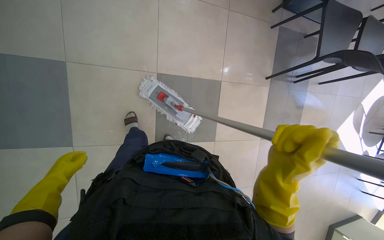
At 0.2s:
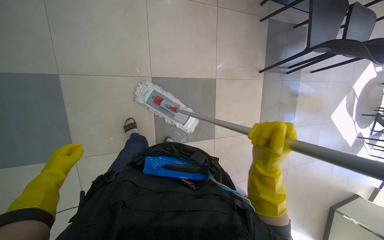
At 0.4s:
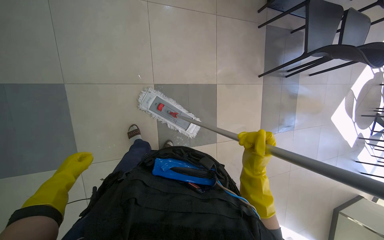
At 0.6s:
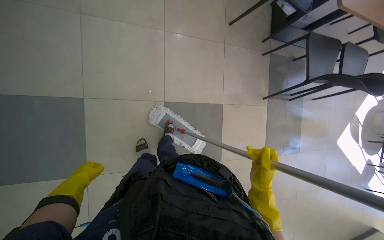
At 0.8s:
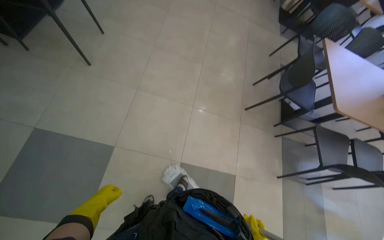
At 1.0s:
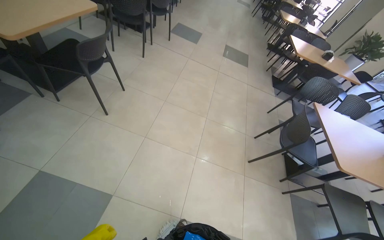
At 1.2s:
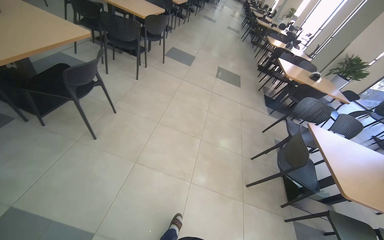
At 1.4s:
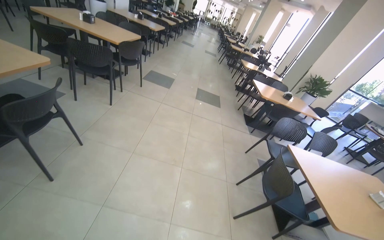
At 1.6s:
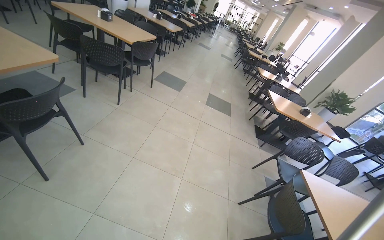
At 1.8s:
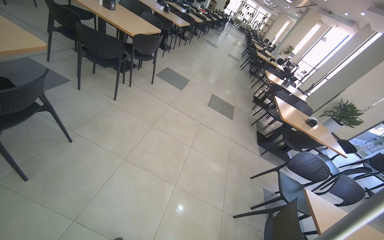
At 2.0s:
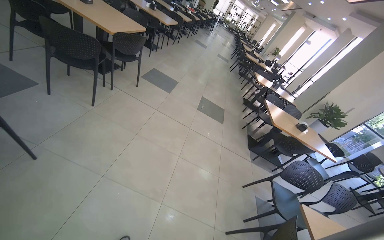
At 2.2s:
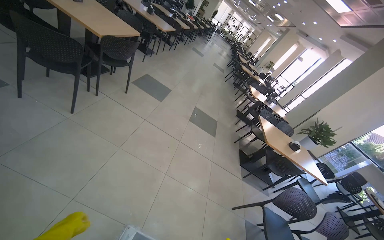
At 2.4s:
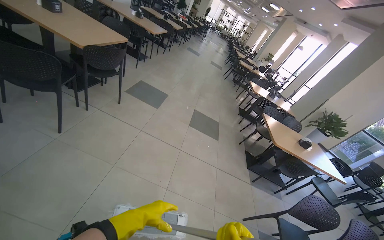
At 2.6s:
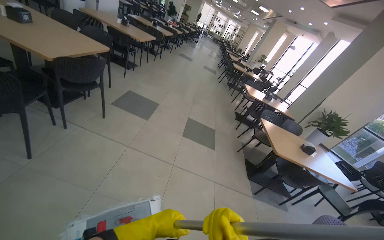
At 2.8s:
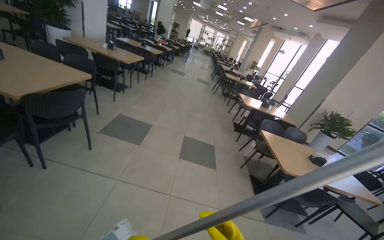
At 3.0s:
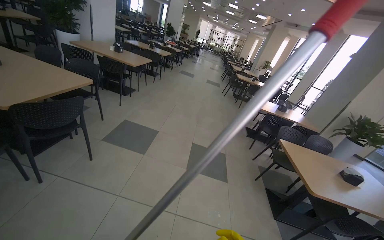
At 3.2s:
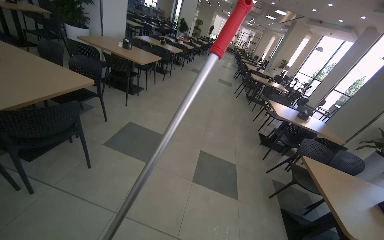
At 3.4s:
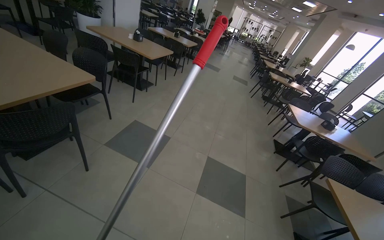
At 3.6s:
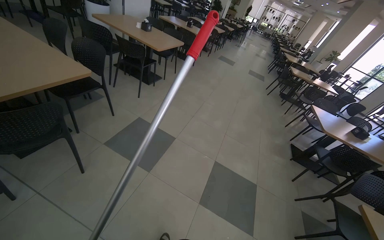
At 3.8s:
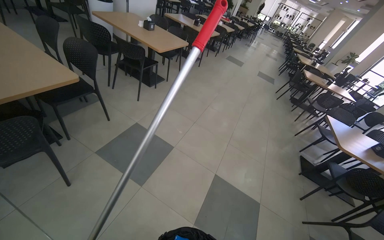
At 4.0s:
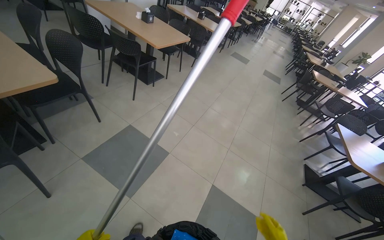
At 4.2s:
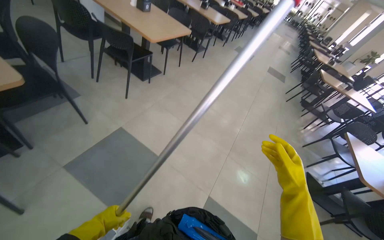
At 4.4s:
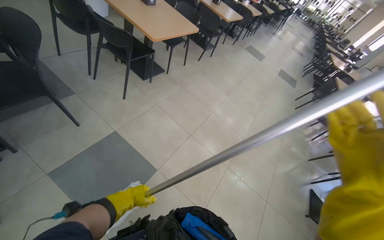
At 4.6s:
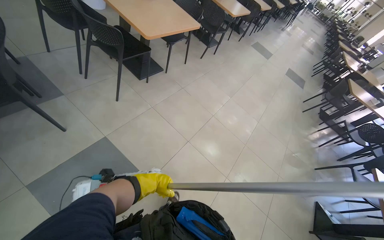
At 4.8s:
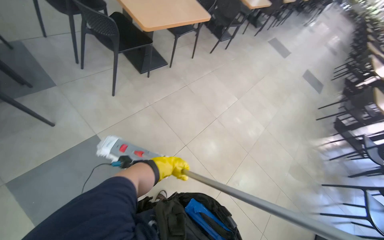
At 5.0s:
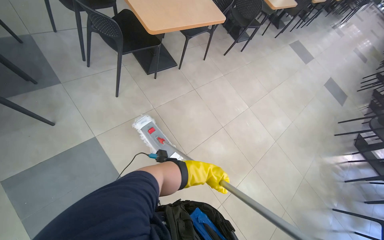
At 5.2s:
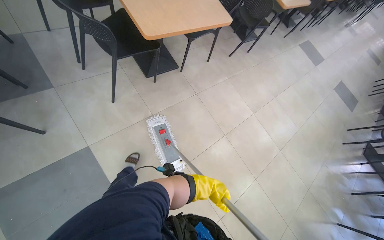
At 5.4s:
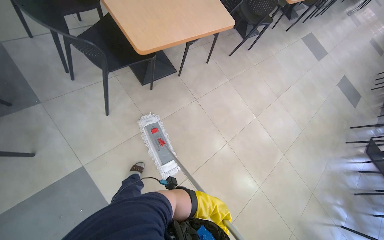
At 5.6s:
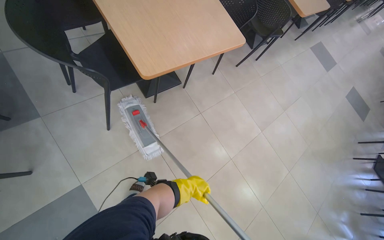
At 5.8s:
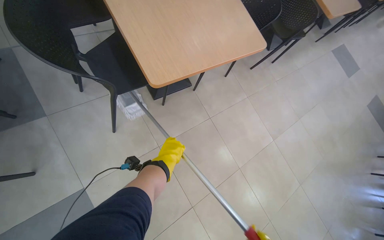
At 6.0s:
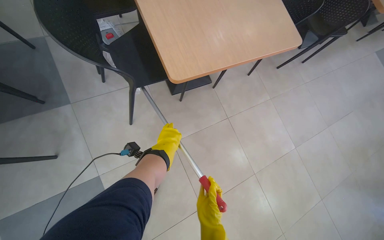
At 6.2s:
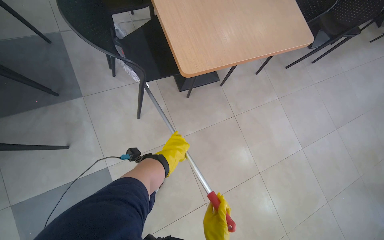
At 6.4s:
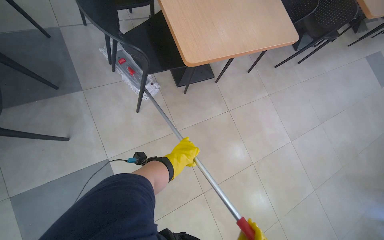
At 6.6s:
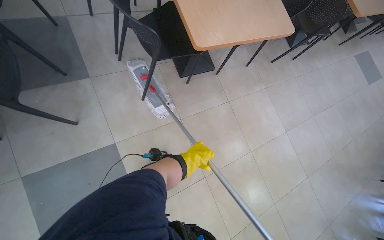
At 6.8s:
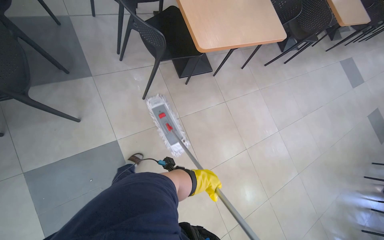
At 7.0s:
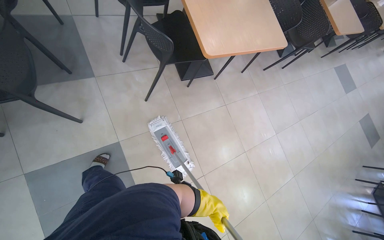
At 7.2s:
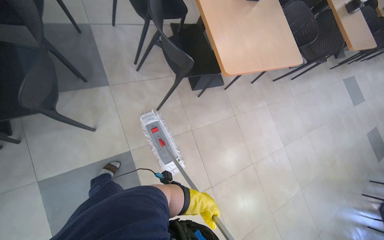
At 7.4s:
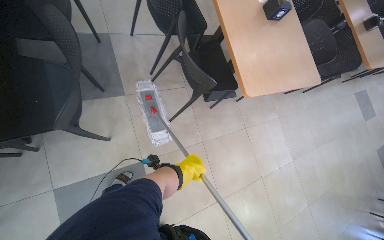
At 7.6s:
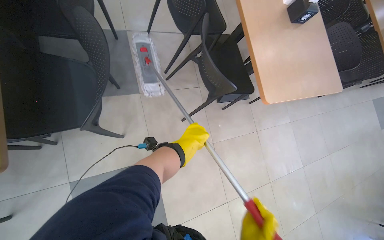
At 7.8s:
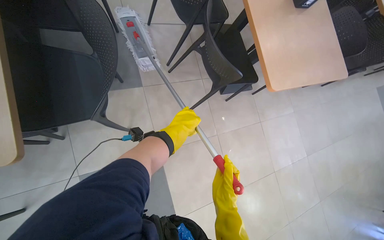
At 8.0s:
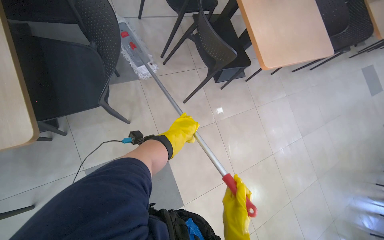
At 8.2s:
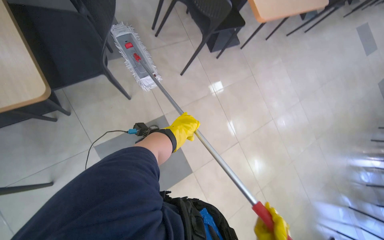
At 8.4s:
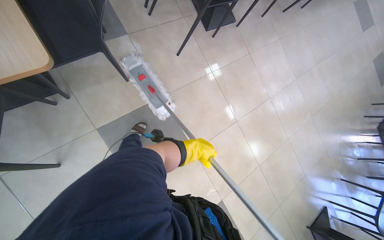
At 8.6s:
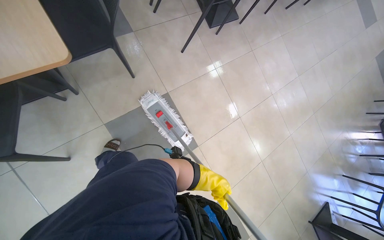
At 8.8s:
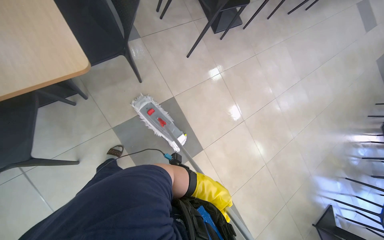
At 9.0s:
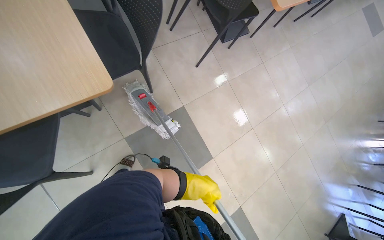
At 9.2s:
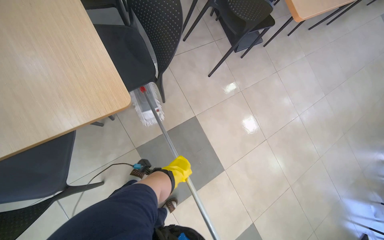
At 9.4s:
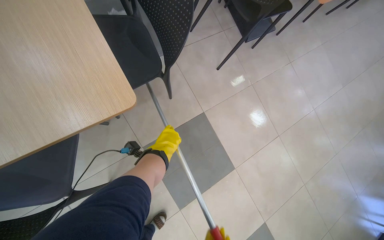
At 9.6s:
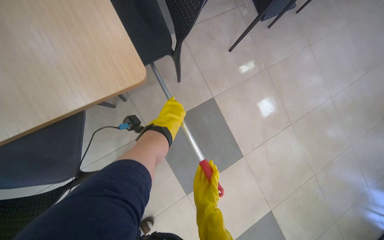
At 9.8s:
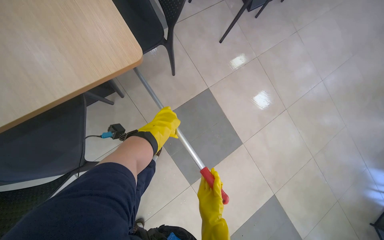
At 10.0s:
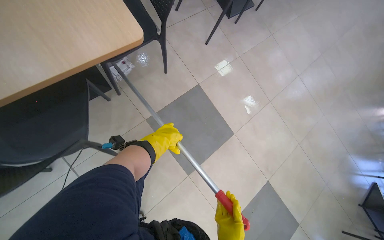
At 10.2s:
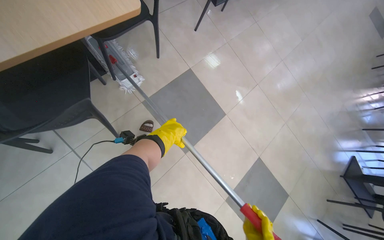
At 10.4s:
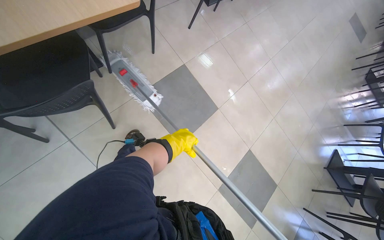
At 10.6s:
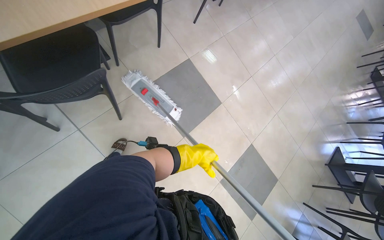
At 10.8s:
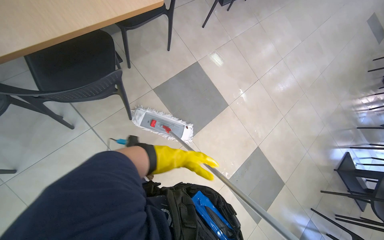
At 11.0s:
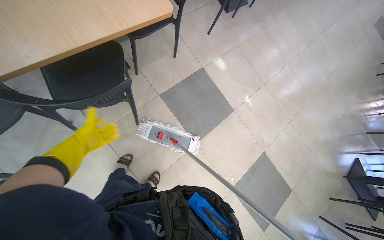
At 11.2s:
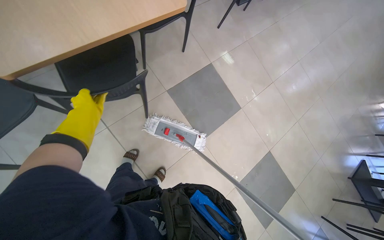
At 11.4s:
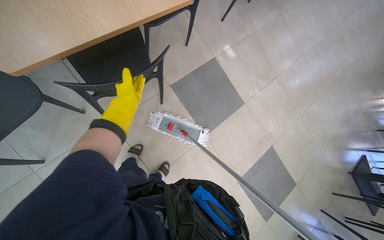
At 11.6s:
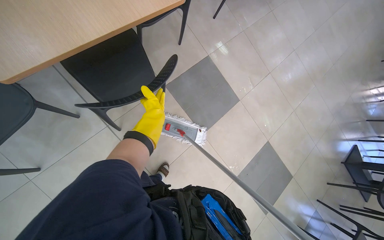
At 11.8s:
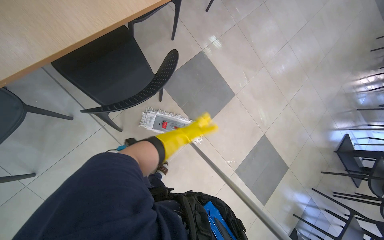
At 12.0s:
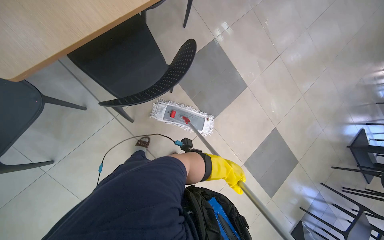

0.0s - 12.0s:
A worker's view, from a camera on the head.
Job: mopping floor.
The whole recording: Mopping cafeteria floor. The worker mops the cafeteria floor, moving chairs and cleaning the mop head as part of the process.
0.0s - 1.6s: The camera is carried about 50 cm. The view tilts about 65 degrees upward.
1.6s - 3.0s: The camera is carried approximately 1.5 m.
3.0s - 4.4s: The camera travels some 1.5 m. The wearer's head swings about 25 degrees to the left. The view tilts roughly 15 degrees downward.
4.4s - 6.0s: The camera travels approximately 1 m. The head turns to the left by approximately 30 degrees. The wearer looks about 15 degrees further downward.
6.0s - 7.6s: The wearer moves approximately 60 cm.
7.6s - 9.0s: The camera is carried about 40 cm.
9.0s - 10.4s: The wearer looks roughly 15 degrees further downward. The left hand moves to the left, about 25 cm.

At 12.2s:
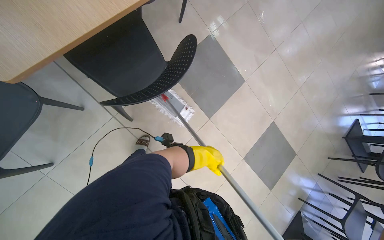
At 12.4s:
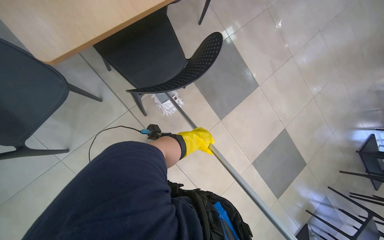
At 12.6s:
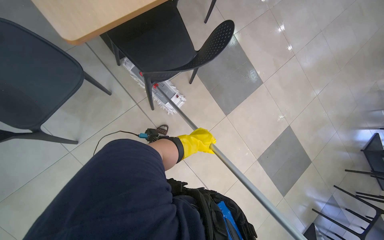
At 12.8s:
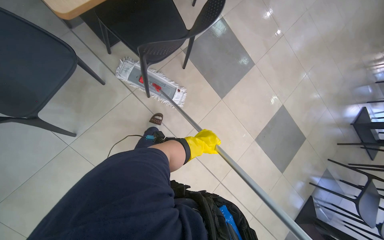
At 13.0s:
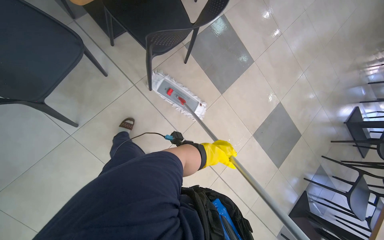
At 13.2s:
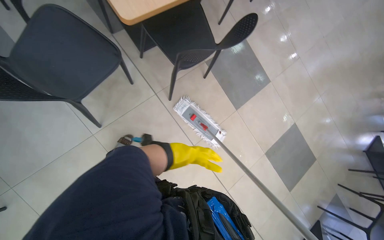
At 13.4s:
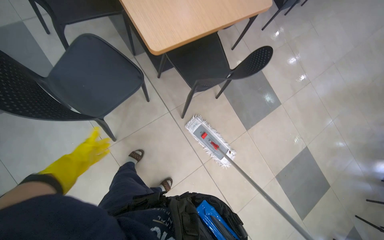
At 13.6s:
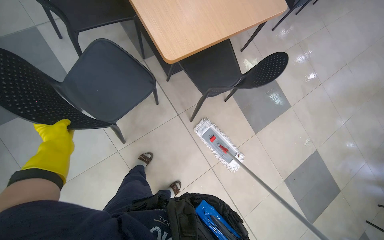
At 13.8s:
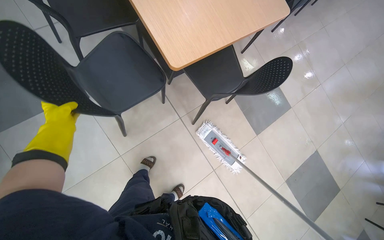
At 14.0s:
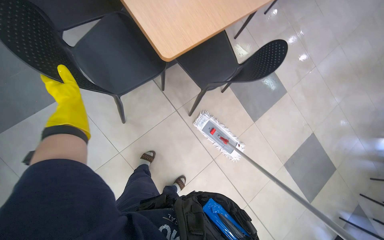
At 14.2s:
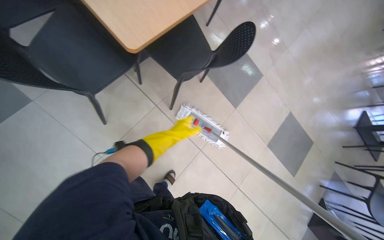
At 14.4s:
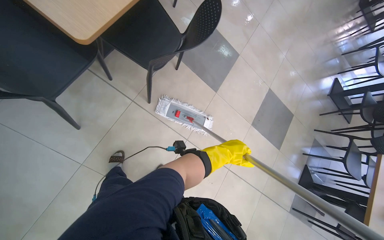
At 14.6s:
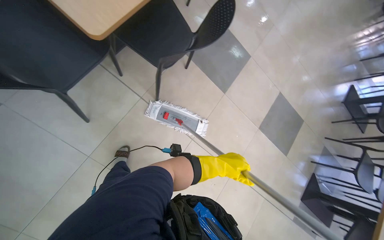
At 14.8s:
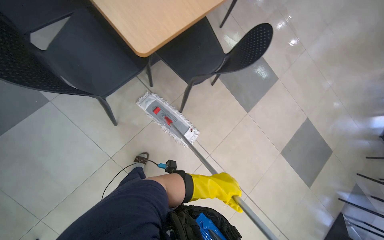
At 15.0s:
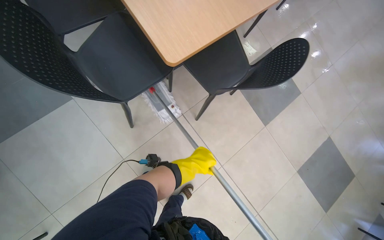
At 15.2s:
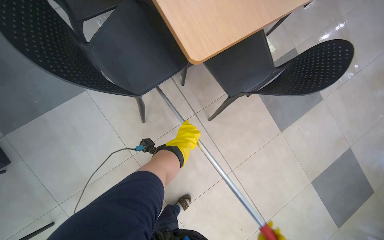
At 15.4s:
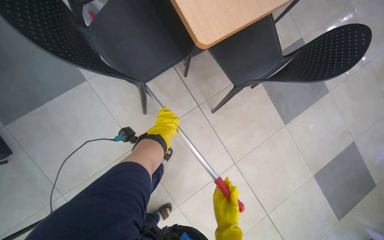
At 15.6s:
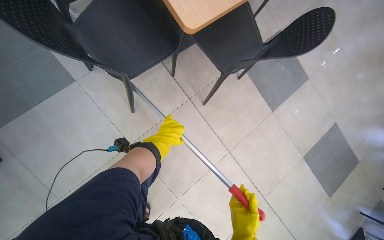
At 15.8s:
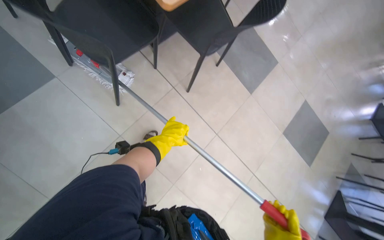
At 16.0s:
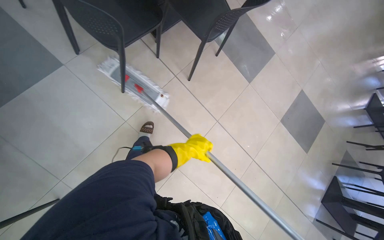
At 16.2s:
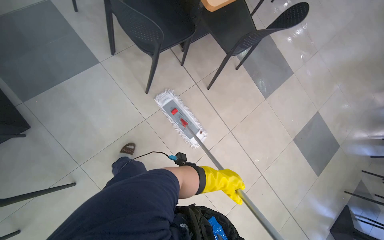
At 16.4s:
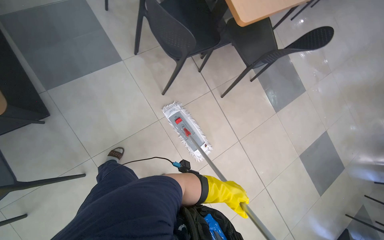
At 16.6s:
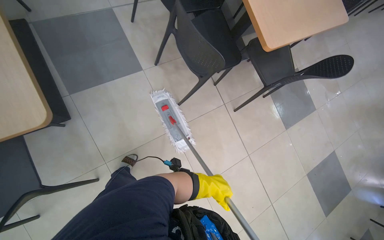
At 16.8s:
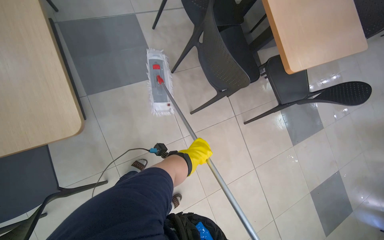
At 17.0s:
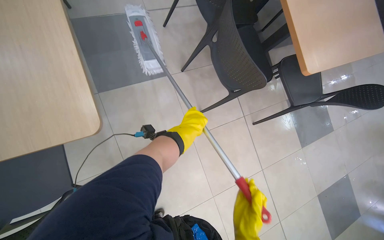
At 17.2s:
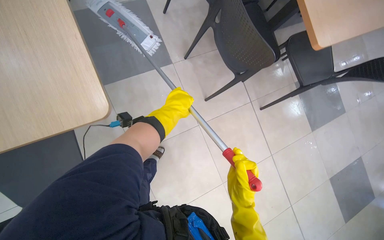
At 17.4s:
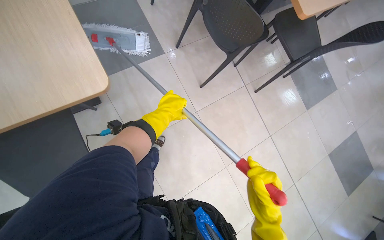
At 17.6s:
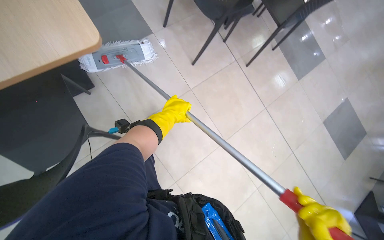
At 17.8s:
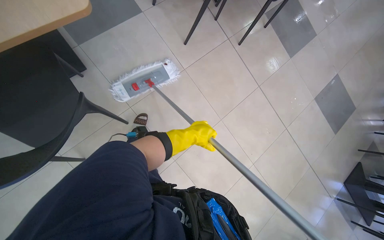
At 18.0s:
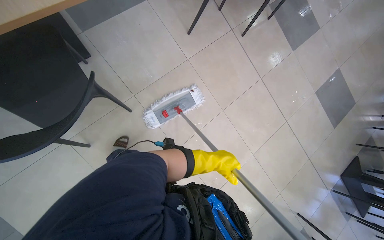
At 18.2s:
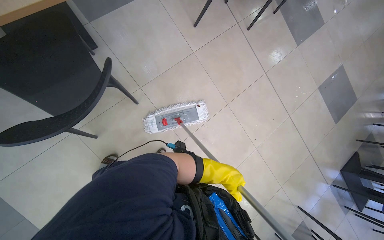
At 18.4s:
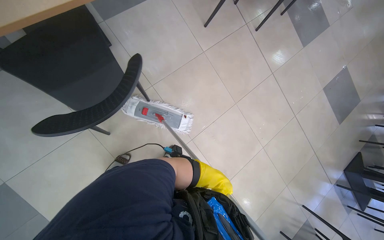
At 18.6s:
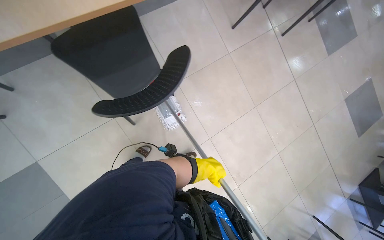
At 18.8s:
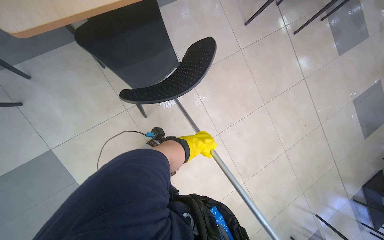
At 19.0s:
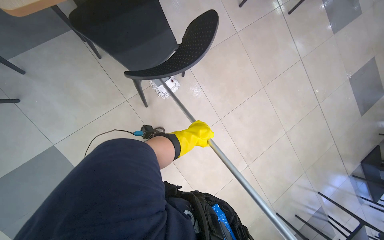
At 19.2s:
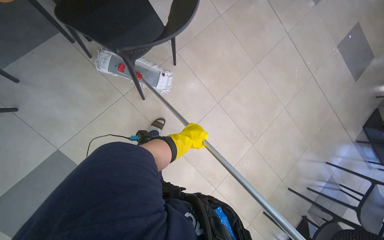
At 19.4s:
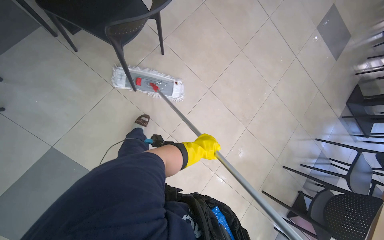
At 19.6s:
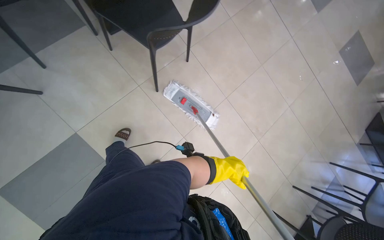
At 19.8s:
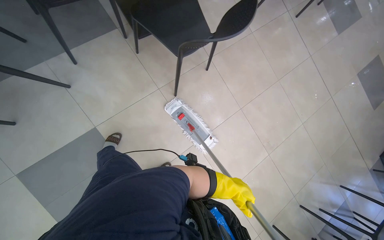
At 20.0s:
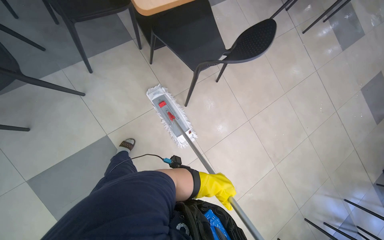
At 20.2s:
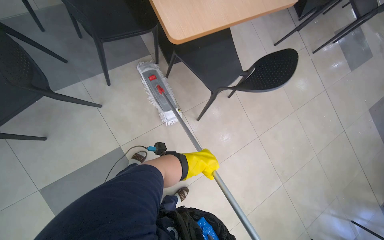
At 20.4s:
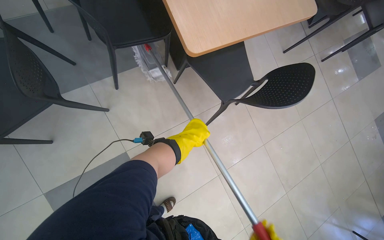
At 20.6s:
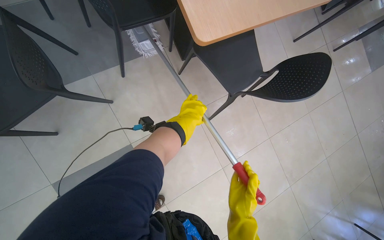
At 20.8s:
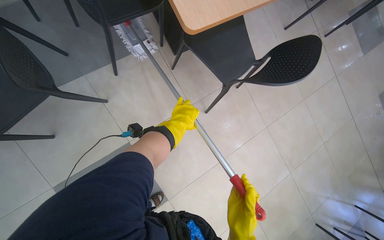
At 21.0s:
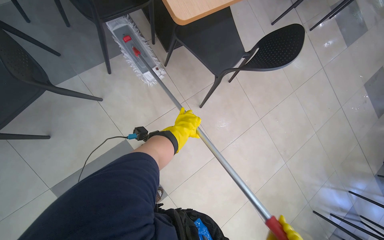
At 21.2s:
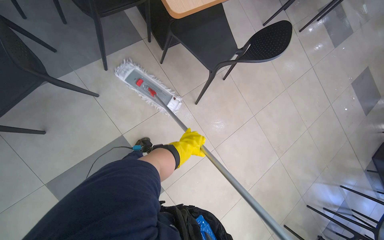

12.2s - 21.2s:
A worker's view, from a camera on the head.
Job: mopping floor.
The whole recording: Mopping cafeteria floor. The worker mops the cafeteria floor, moving chairs and cleaning the mop head as part of the process.
12.2s - 13.8s: The wearer moves about 40 cm.
16.6s - 18.2s: The camera travels approximately 50 cm.
18.2s - 19.8s: The camera travels some 70 cm.
19.8s - 21.2s: The left hand goes approximately 50 cm to the left and up the picture.
